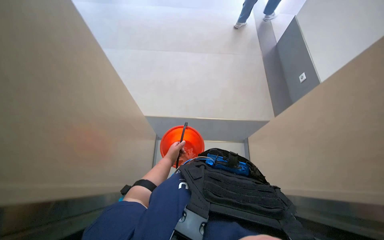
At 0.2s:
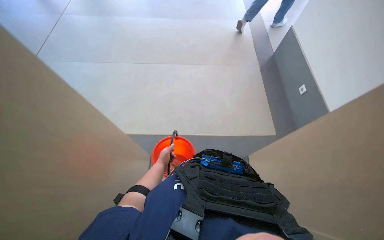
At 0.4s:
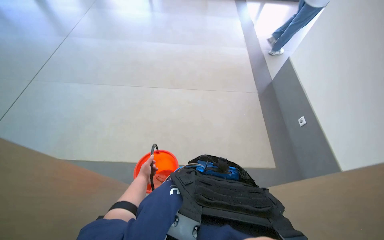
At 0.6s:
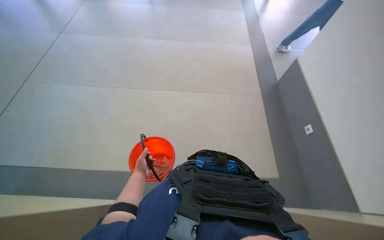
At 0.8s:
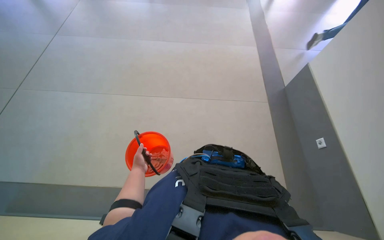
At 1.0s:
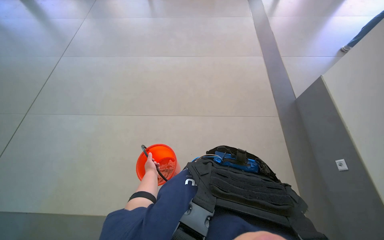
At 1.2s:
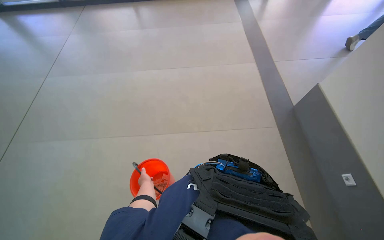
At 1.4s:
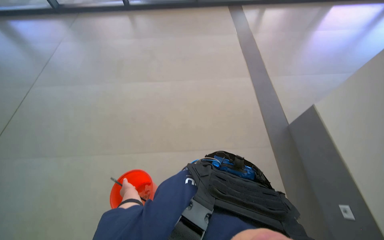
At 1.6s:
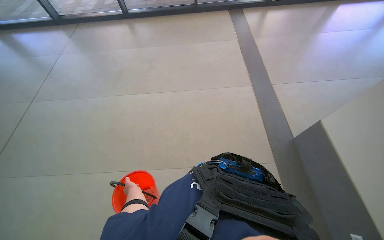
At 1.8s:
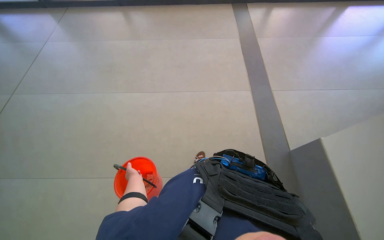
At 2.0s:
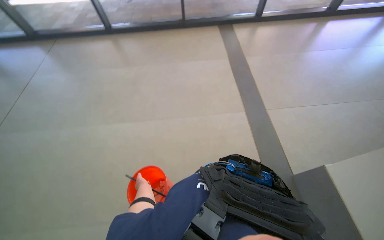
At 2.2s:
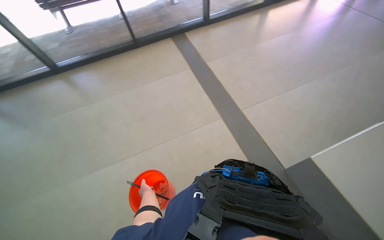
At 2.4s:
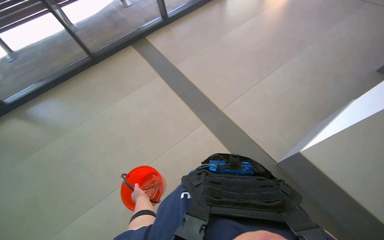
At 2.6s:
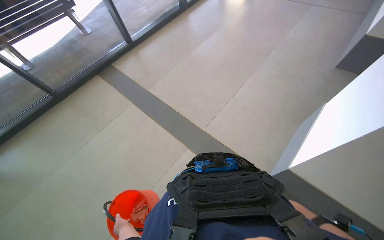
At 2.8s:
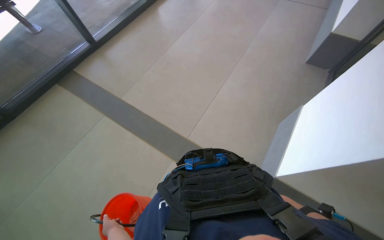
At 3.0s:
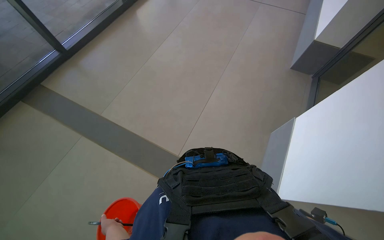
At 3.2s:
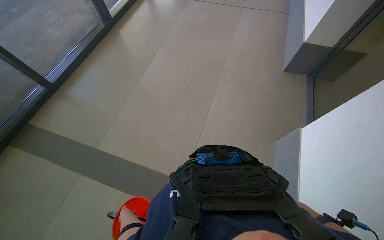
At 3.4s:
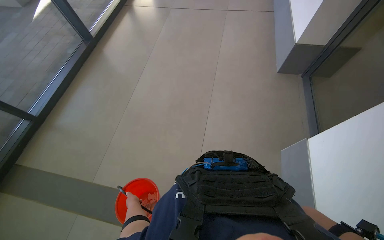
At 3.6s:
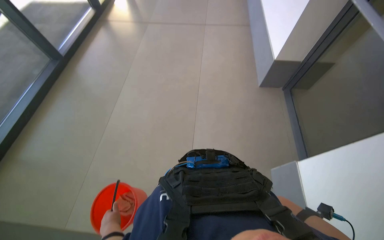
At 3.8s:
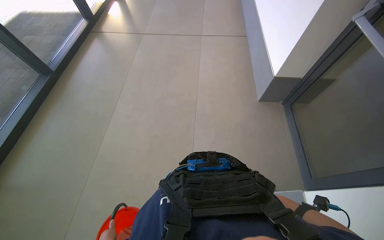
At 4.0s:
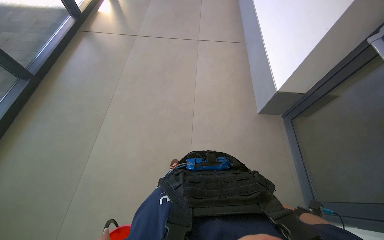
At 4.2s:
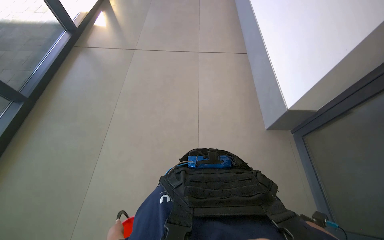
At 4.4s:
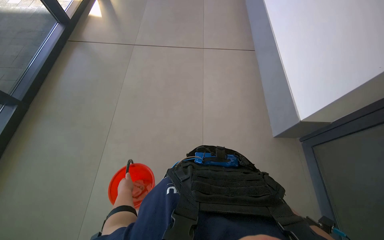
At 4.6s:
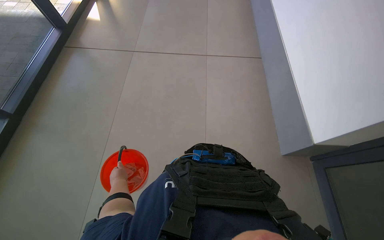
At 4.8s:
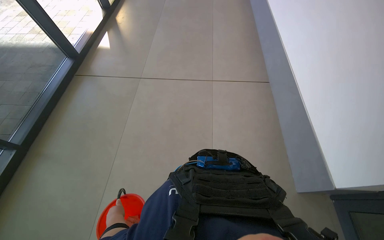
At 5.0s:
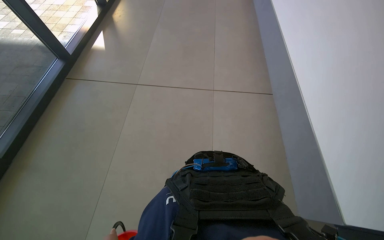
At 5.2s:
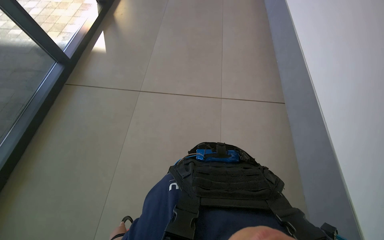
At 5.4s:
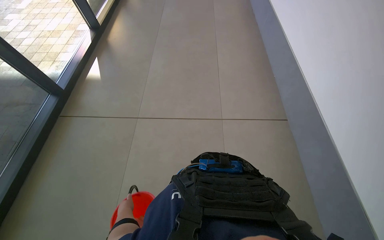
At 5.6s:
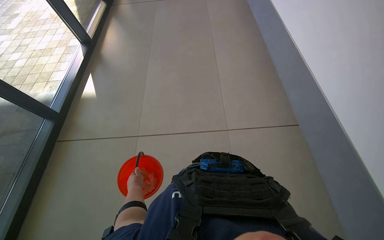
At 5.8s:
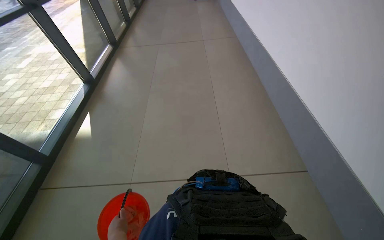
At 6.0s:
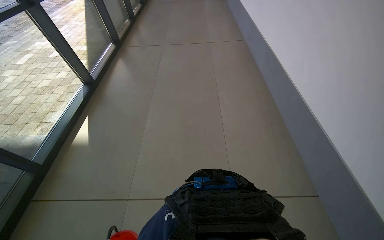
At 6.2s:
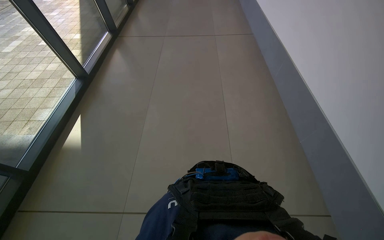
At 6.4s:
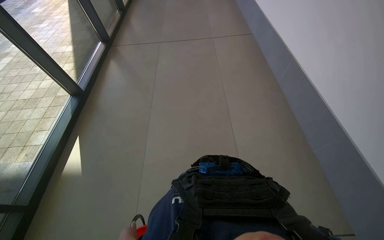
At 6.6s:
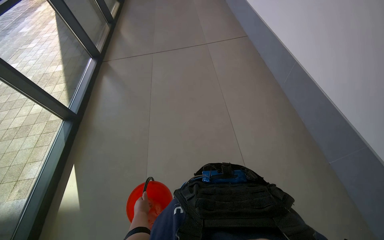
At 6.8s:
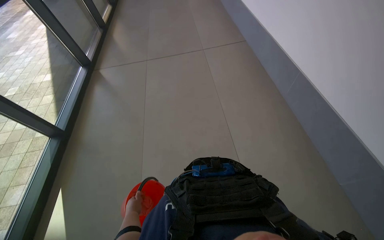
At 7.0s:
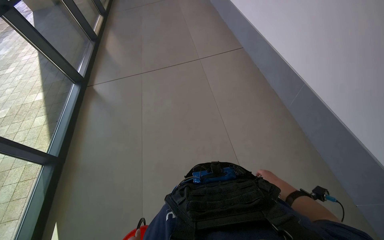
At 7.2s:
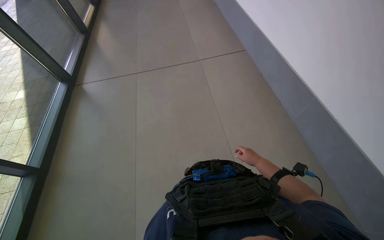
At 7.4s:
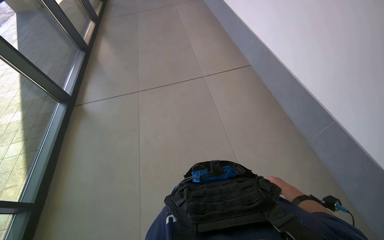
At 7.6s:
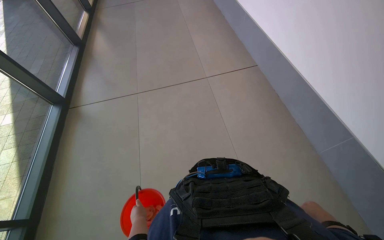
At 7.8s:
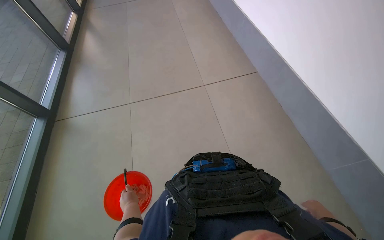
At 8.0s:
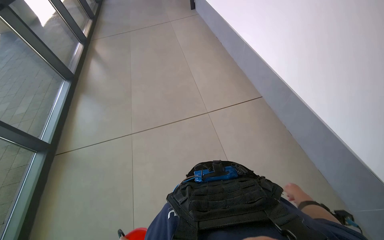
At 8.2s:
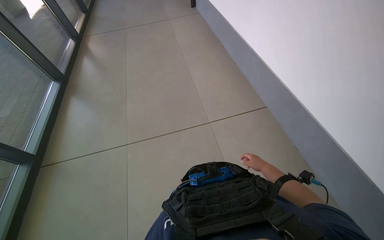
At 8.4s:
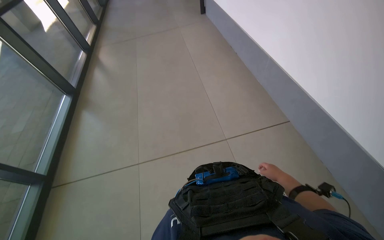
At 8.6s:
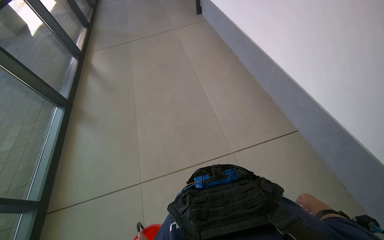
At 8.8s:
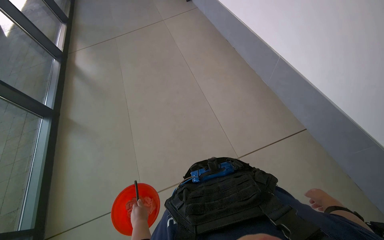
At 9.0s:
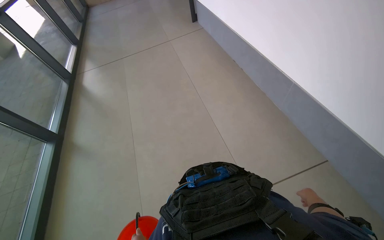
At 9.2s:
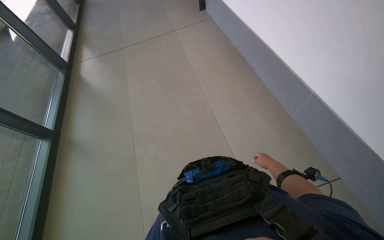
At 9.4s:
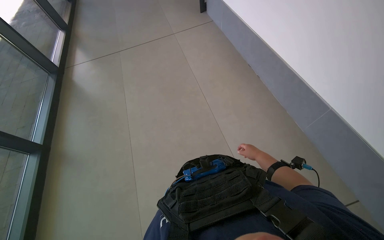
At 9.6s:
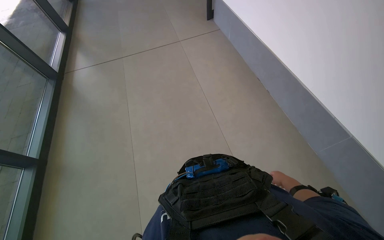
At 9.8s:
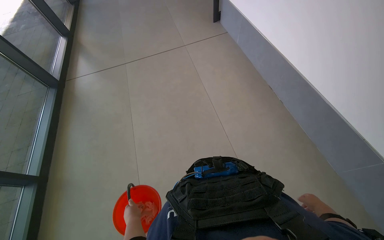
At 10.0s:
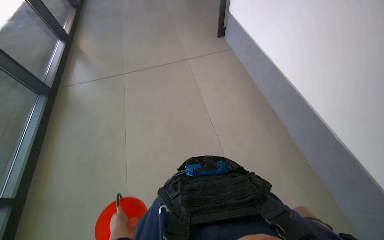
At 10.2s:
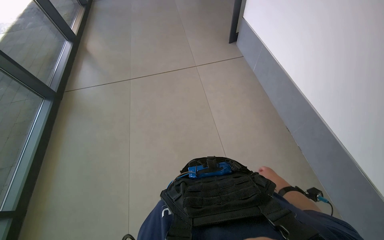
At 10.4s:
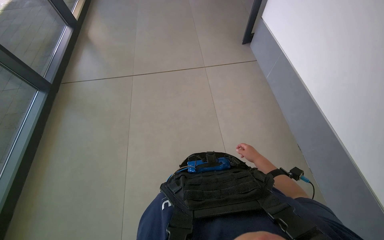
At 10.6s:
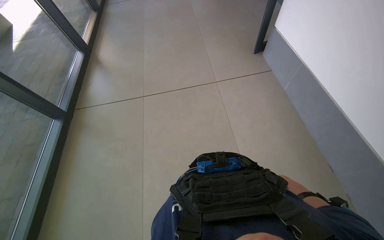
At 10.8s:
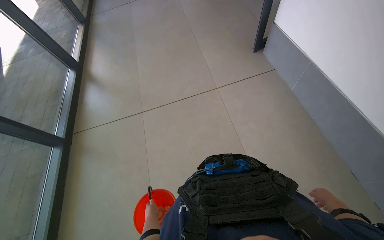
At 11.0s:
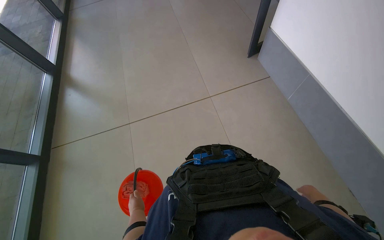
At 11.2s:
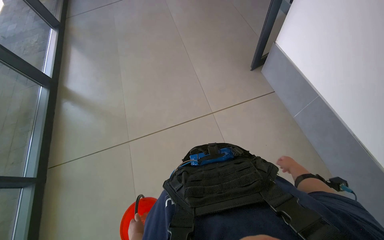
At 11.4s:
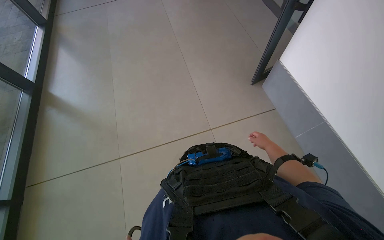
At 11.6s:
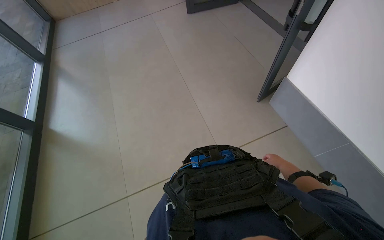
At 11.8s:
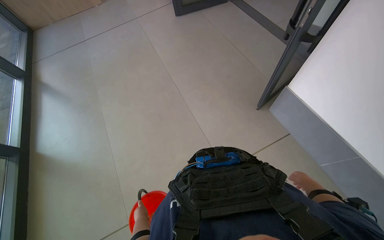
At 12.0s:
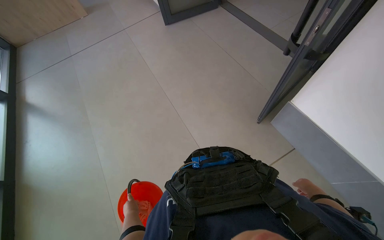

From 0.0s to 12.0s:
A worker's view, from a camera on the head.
Job: preparing cleaning supplies.
The whole recording: Walking with cleaning supplies. The worker walks through a building carrying a red bucket and a white cloth.
From 1.6s to 3.0s: The head travels approximately 50 cm. The wearer's head swings roughly 45 degrees to the right.
From 3.0s to 4.4s: The head rotates about 30 degrees to the right. The camera pitches upward, by about 15 degrees.
From 4.4s to 6.0s: The wearer looks about 25 degrees further upward.
From 6.0s to 7.6s: The camera is carried roughly 1 m.
From 7.6s to 9.0s: The wearer moves some 90 cm.
From 9.0s to 10.4s: The wearer moves approximately 1 m.
From 10.4s to 12.0s: The head travels roughly 1.5 m. The scene rotates counterclockwise by some 25 degrees.

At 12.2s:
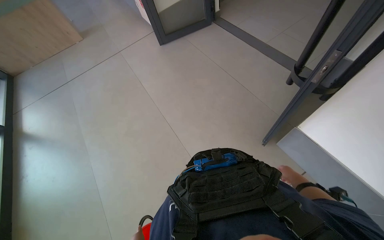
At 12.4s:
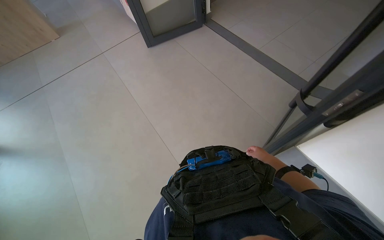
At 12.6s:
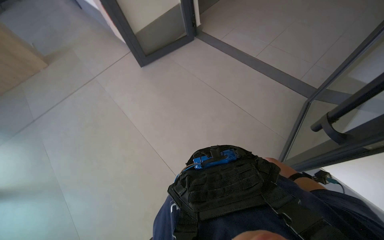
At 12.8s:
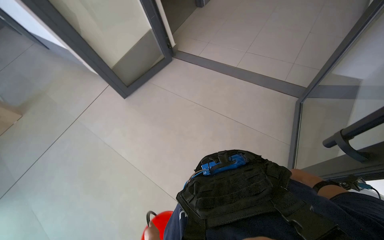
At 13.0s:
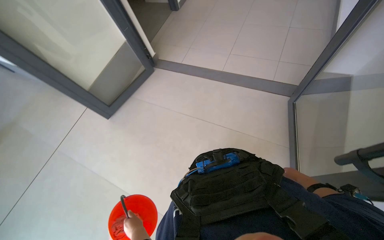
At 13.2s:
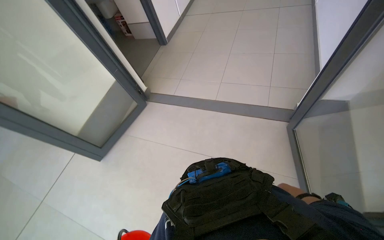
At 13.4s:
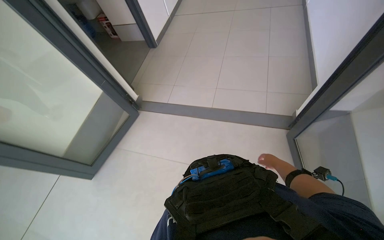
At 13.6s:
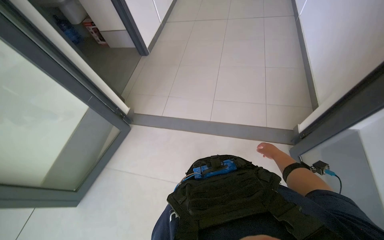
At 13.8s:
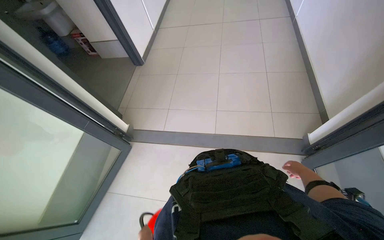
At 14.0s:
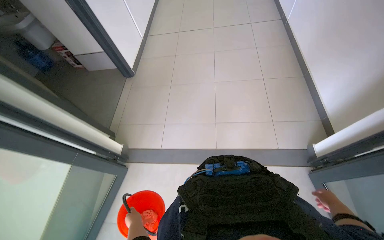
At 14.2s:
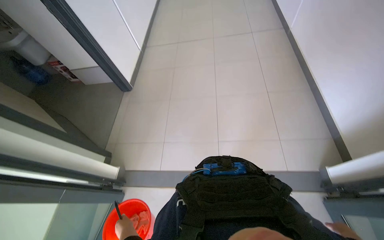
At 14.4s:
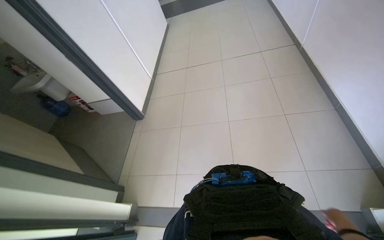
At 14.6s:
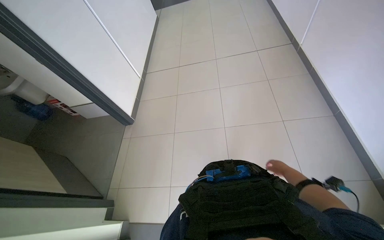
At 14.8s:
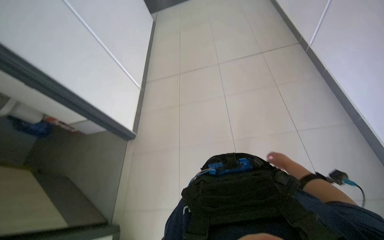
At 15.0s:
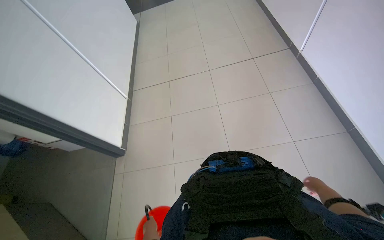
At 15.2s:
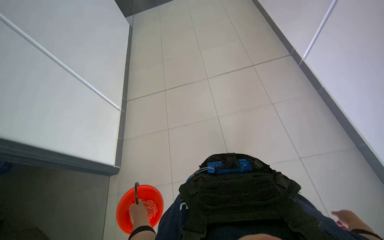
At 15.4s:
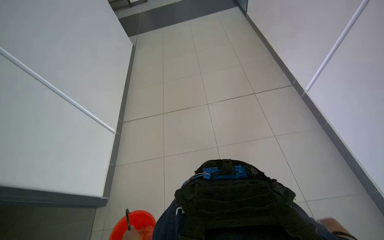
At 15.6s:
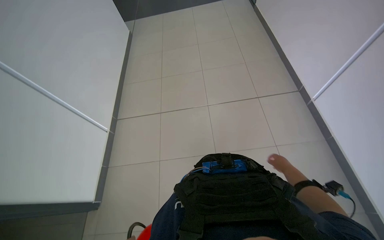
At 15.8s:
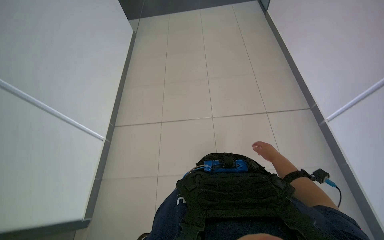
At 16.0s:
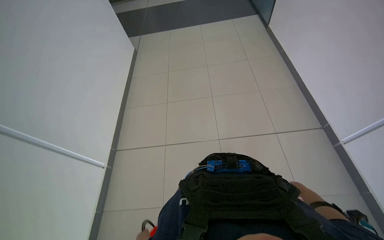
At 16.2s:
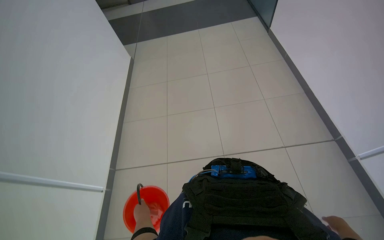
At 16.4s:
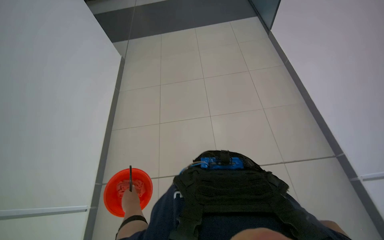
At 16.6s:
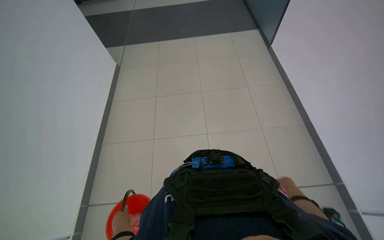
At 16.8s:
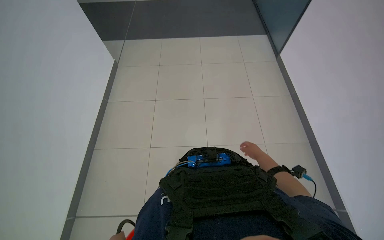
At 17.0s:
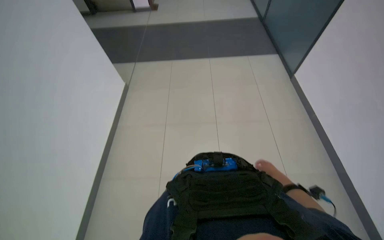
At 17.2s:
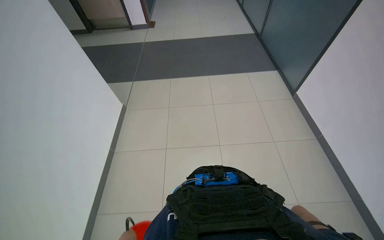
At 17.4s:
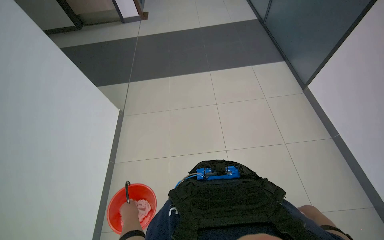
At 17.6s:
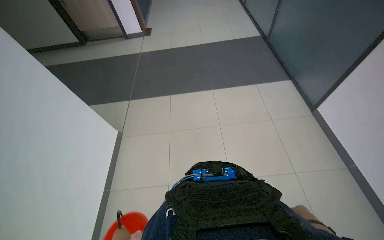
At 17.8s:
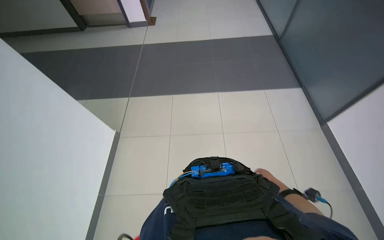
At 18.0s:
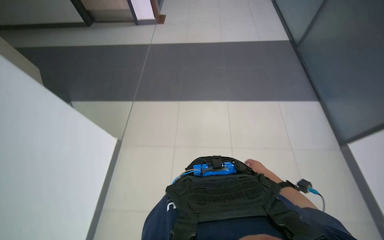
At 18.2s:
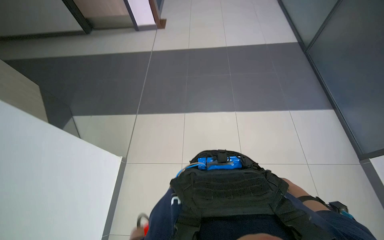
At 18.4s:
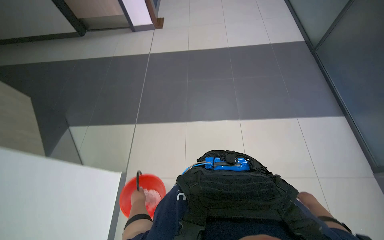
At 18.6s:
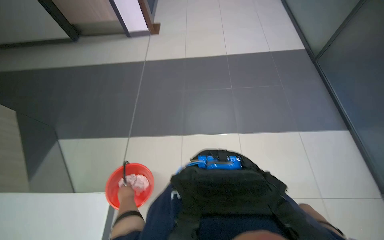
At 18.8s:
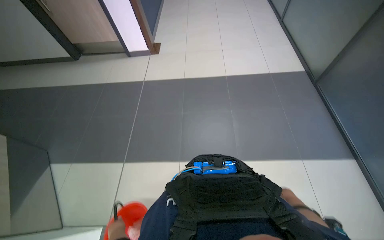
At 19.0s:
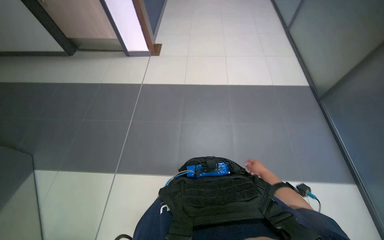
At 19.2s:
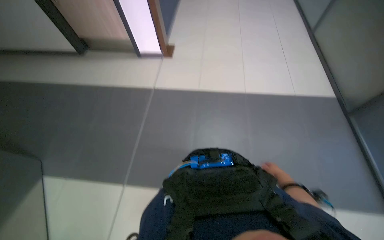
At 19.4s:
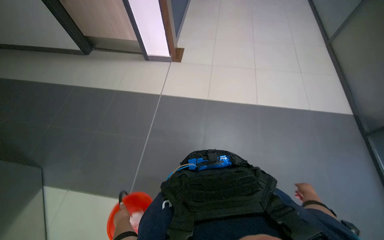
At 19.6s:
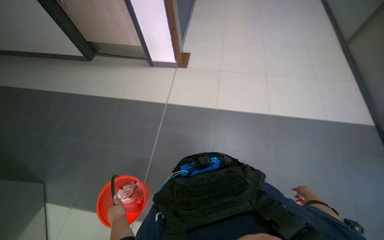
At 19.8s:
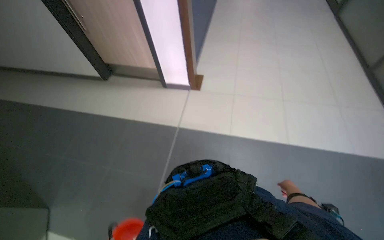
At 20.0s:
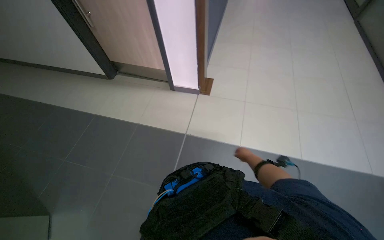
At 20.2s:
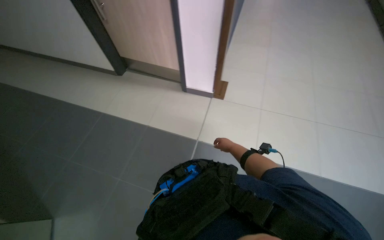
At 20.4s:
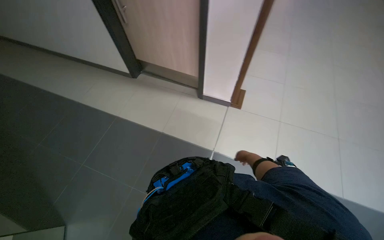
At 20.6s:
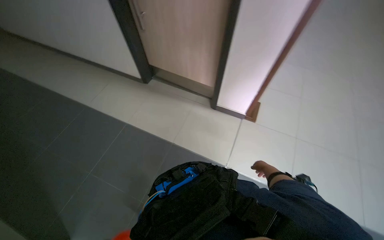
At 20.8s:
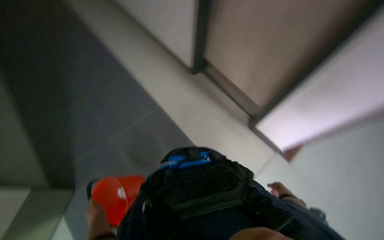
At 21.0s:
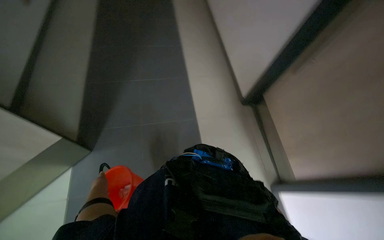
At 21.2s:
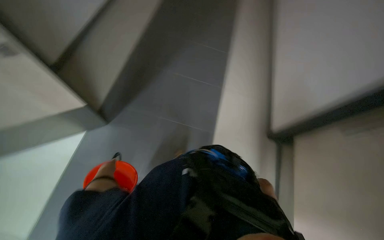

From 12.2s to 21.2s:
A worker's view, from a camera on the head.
Job: preparing cleaning supplies.
The whole recording: Walking with cleaning supplies. The worker walks through a building carrying a red bucket and a white cloth.
From 12.2s to 13.8s: The camera travels roughly 1.5 m. The head turns to the right by some 40 degrees.
From 13.8s to 15.2s: The camera travels about 1.5 m.
From 16.6s to 18.2s: The wearer moves some 60 cm.
From 18.2s to 19.8s: The head travels about 1 m.
From 19.8s to 21.2s: The head rotates some 60 degrees to the left. The view tilts approximately 20 degrees upward.
